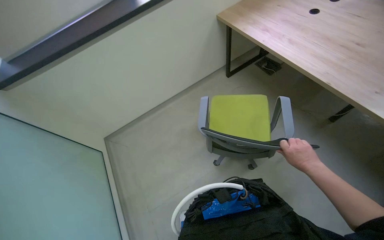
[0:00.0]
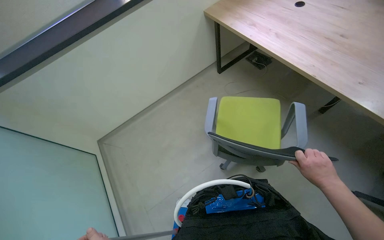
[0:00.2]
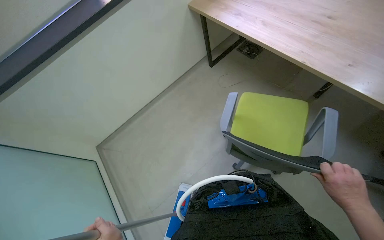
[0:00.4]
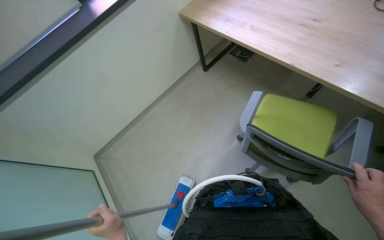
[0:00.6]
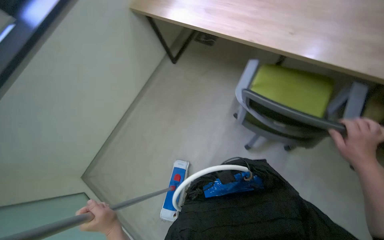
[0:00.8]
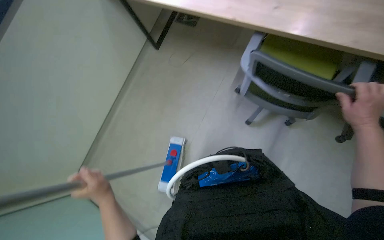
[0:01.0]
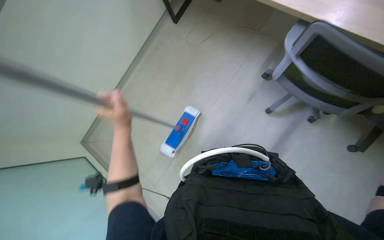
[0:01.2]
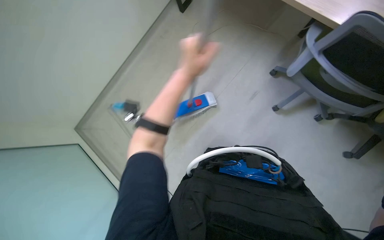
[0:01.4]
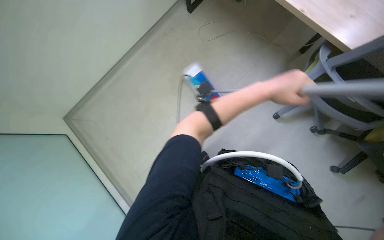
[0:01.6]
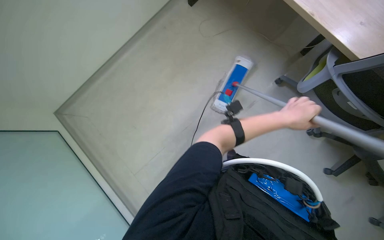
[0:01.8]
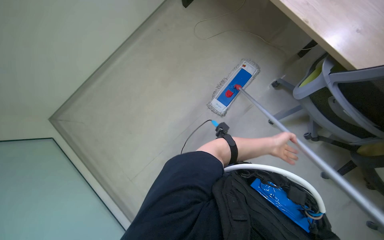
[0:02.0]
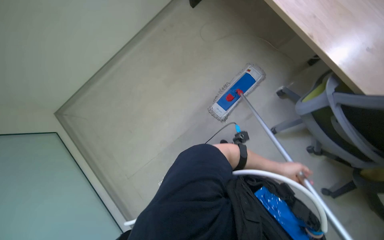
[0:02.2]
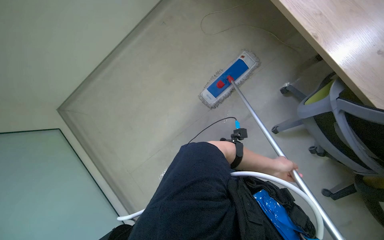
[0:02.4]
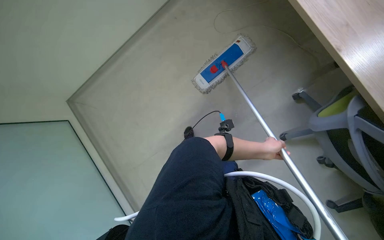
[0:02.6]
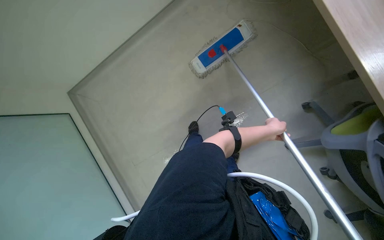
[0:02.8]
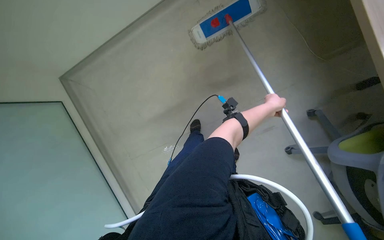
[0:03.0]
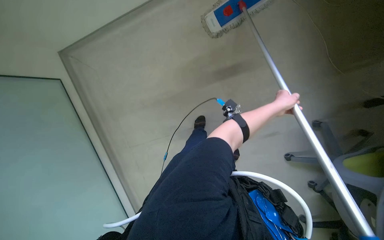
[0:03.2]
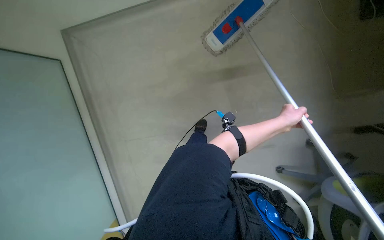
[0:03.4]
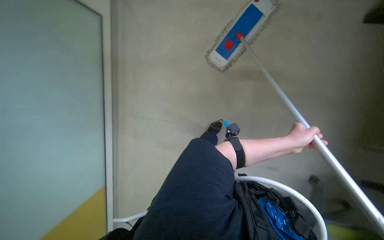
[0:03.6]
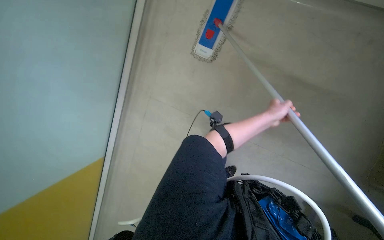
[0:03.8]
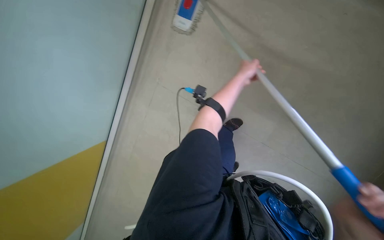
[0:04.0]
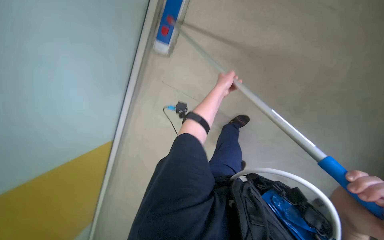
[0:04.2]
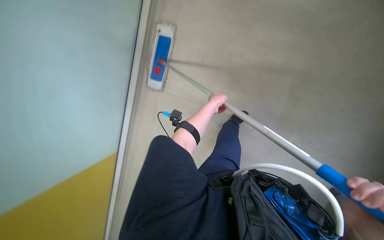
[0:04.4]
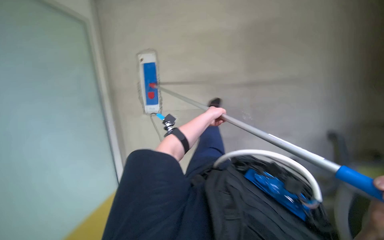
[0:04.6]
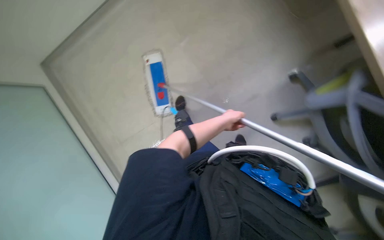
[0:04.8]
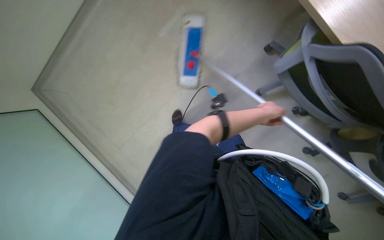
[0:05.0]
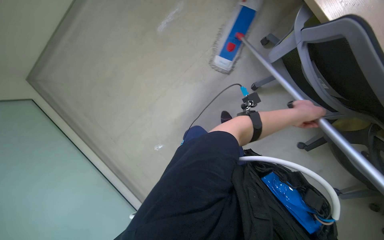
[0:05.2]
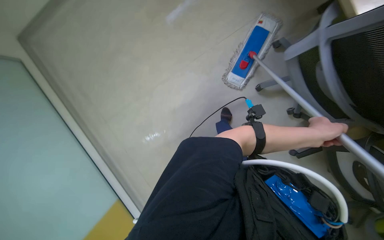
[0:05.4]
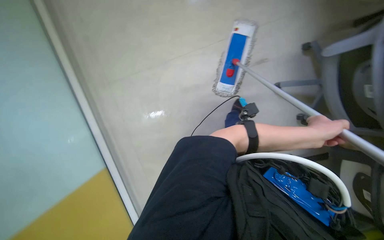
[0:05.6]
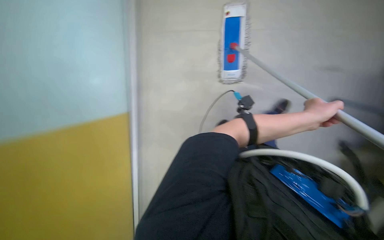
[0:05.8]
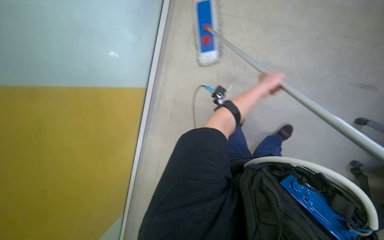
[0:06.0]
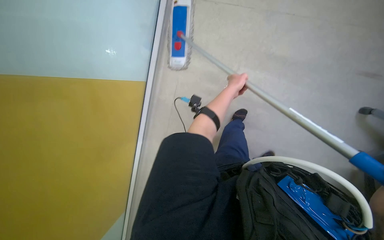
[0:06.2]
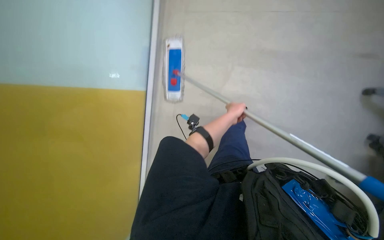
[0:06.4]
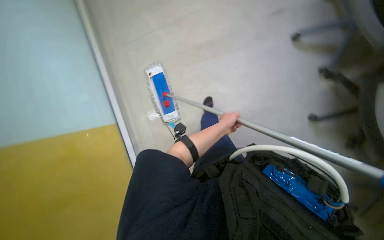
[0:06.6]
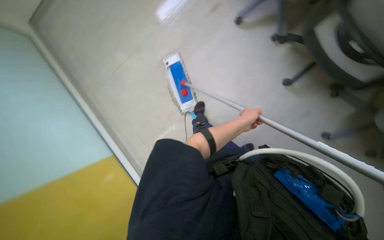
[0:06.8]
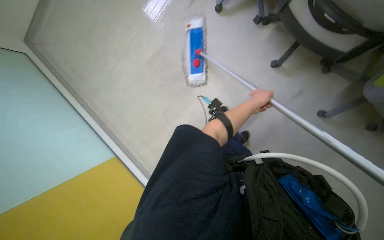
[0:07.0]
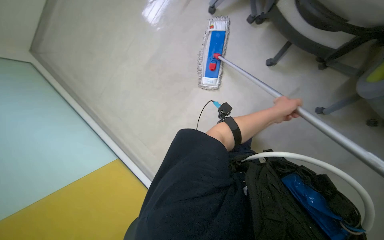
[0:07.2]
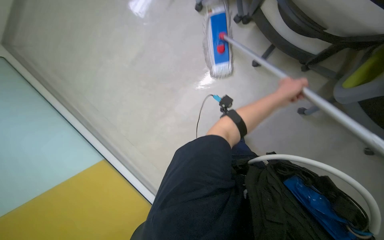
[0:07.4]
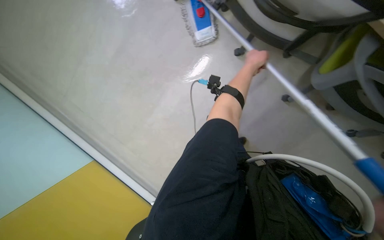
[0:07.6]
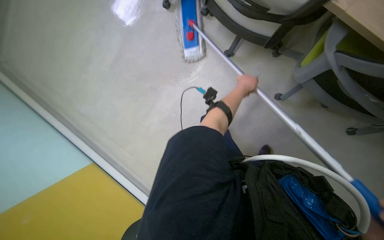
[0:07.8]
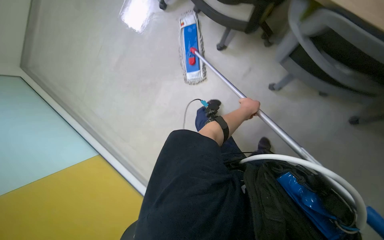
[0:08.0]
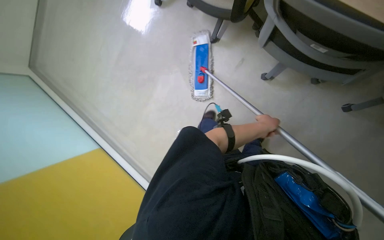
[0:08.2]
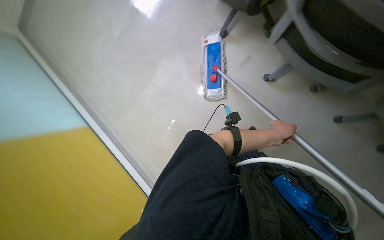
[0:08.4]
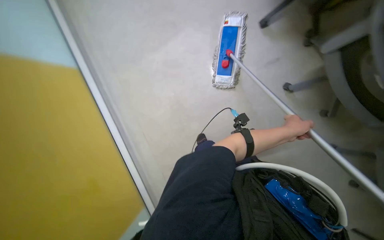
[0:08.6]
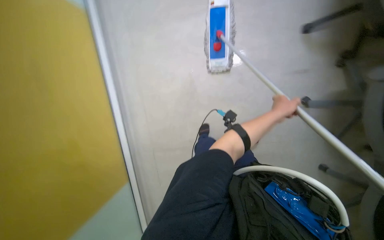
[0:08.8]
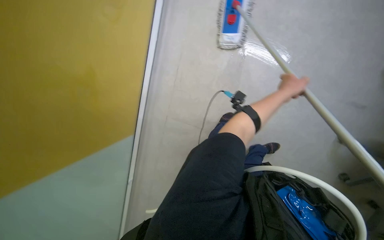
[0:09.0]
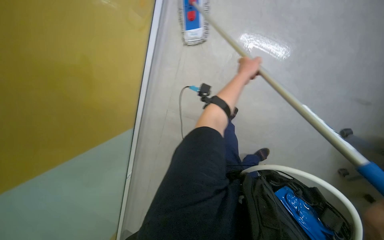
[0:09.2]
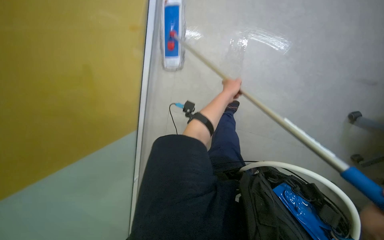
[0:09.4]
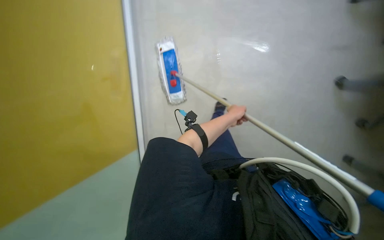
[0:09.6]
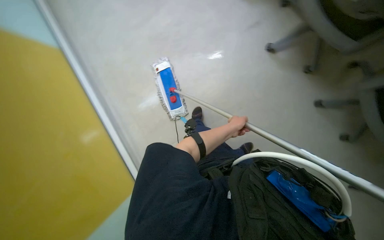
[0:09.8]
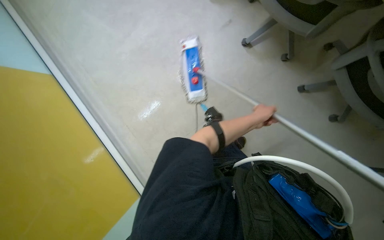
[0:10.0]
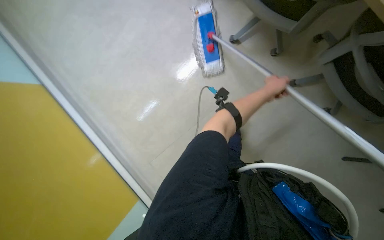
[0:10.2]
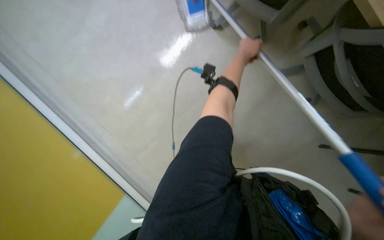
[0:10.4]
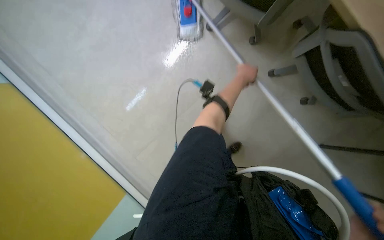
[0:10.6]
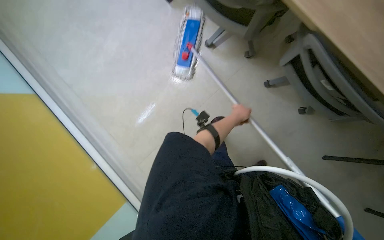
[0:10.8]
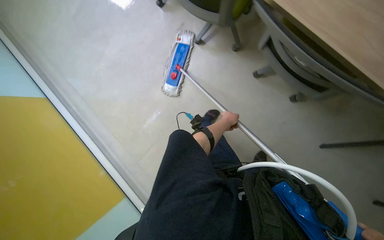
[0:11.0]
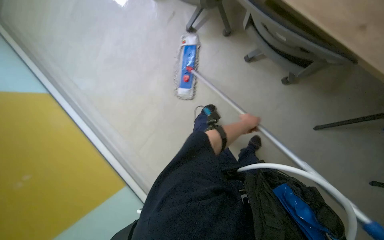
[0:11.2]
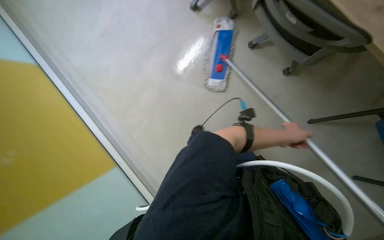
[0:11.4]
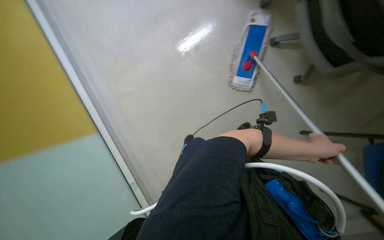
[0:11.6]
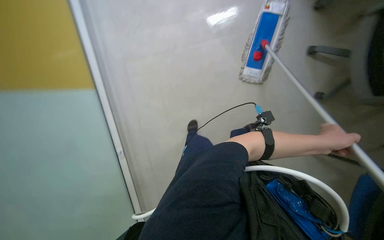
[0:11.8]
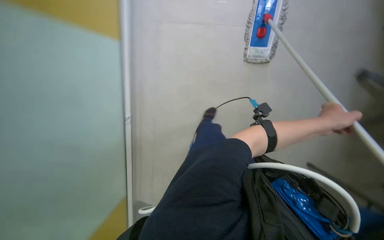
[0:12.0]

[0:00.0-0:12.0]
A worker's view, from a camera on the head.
Job: mopping floor.
The whole recording: Mopping office floor. The worker mops the office floor around the tables and chairs.
0:00.0 to 0:01.6: The camera pitches downward, by roughly 20 degrees.
0:01.6 to 0:03.0: The left hand shifts about 15 cm farther from the camera, and travels down the picture and back again, roughly 20 cm each way.
0:03.0 to 0:04.4: The view tilts approximately 20 degrees upward.
0:04.4 to 0:06.0: The camera sweeps to the left, by approximately 20 degrees. The scene rotates counterclockwise by some 35 degrees.
0:06.0 to 0:07.6: The head rotates some 20 degrees to the right.
0:07.6 to 0:09.0: The view tips downward by roughly 10 degrees. The left hand shifts about 25 cm down the picture.
0:09.0 to 0:10.4: The camera is carried roughly 40 cm.
0:10.4 to 0:12.0: The wearer looks roughly 15 degrees further downward. The left hand travels to the right, down the picture and nearer to the camera by about 30 cm.

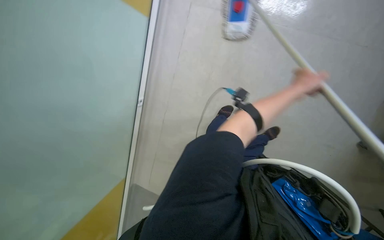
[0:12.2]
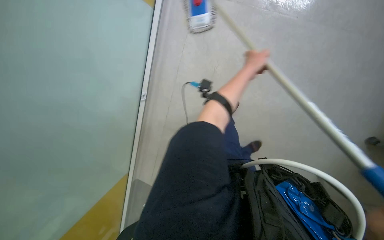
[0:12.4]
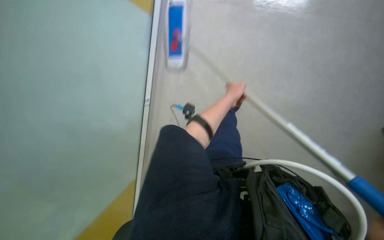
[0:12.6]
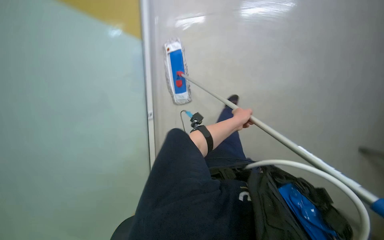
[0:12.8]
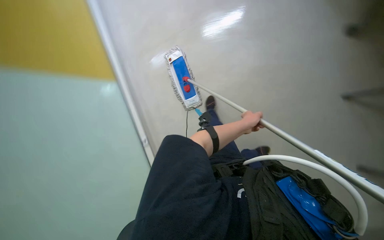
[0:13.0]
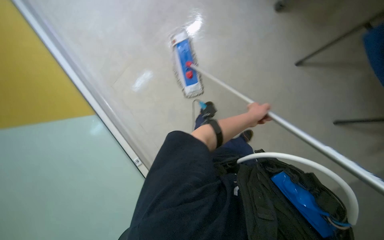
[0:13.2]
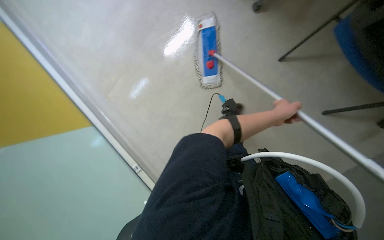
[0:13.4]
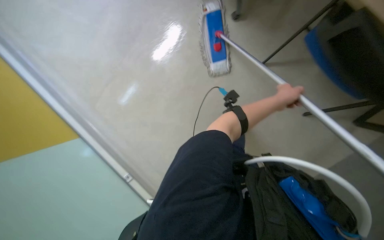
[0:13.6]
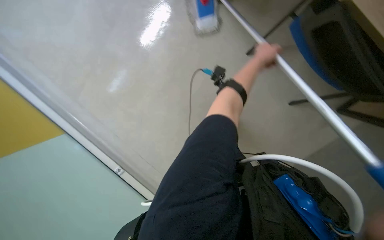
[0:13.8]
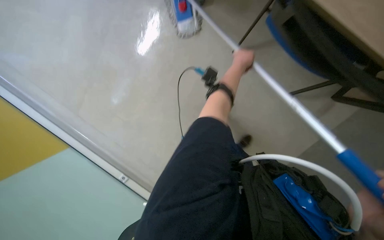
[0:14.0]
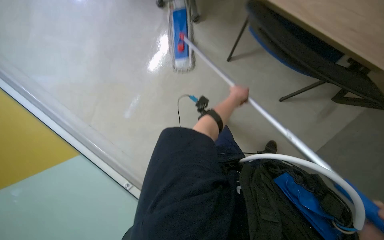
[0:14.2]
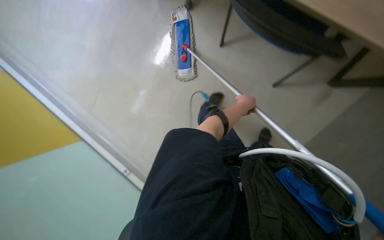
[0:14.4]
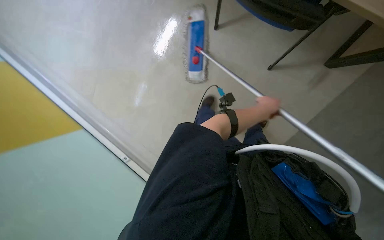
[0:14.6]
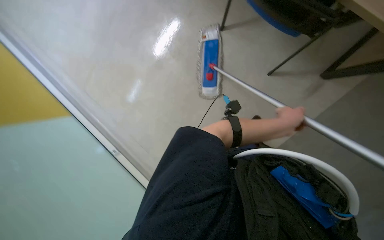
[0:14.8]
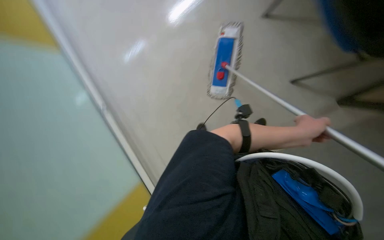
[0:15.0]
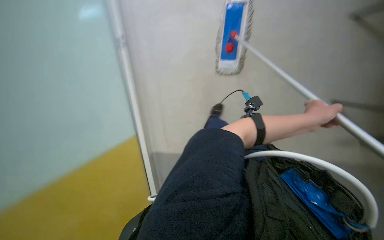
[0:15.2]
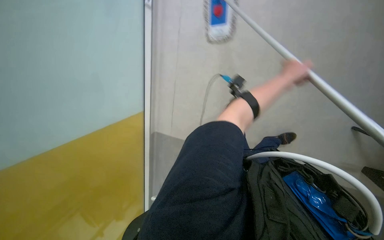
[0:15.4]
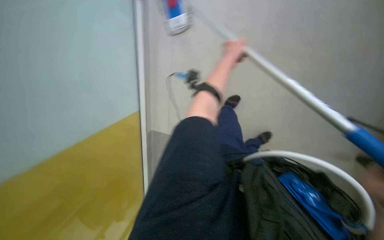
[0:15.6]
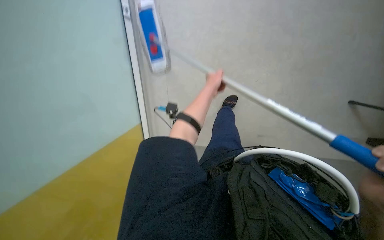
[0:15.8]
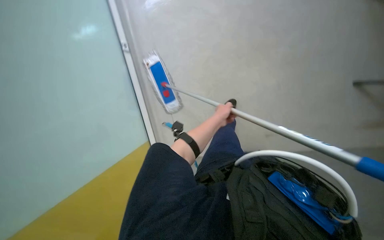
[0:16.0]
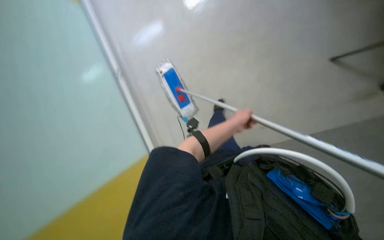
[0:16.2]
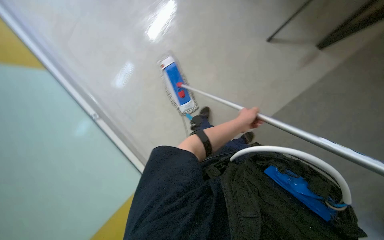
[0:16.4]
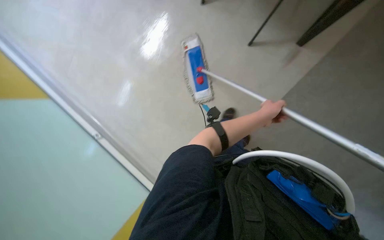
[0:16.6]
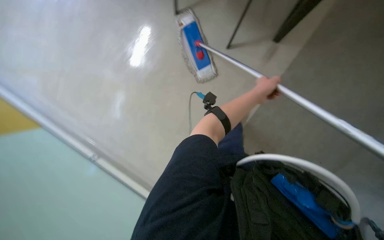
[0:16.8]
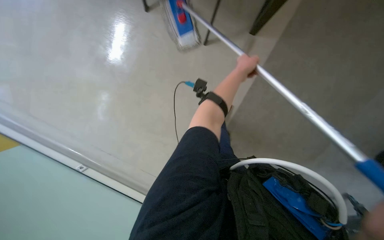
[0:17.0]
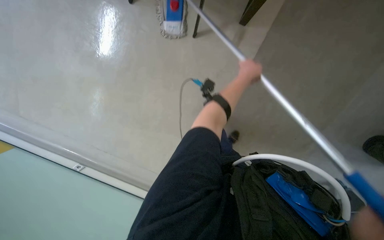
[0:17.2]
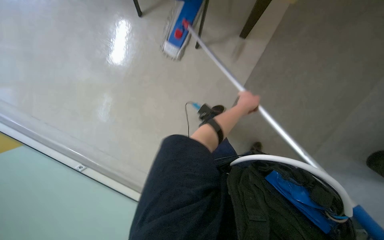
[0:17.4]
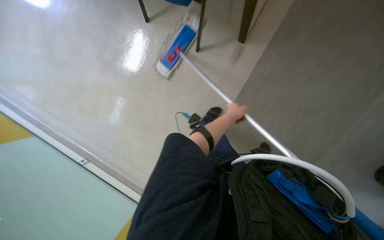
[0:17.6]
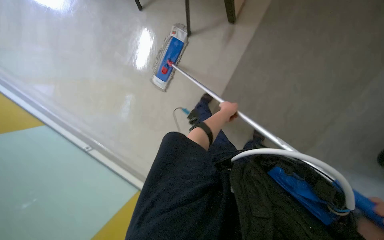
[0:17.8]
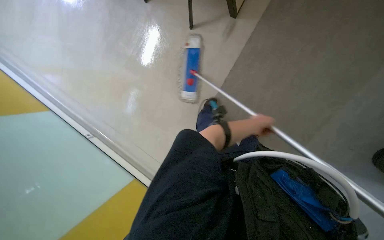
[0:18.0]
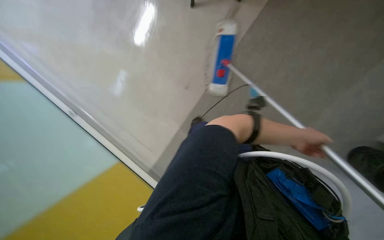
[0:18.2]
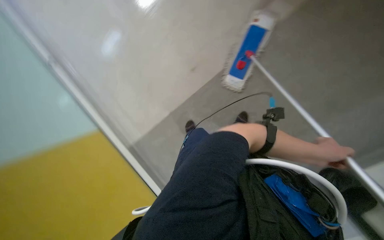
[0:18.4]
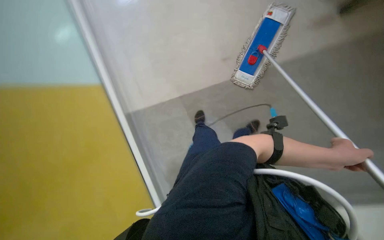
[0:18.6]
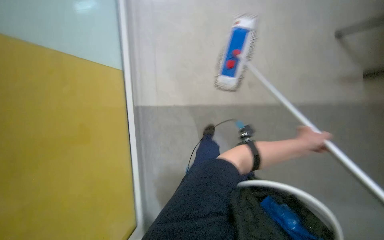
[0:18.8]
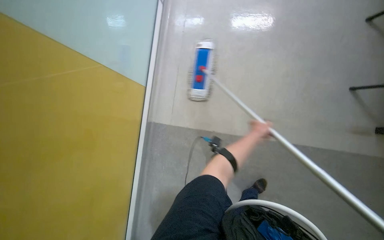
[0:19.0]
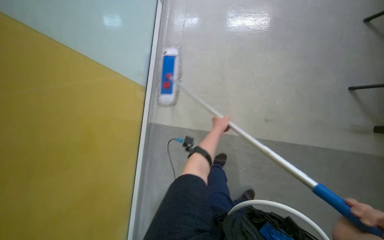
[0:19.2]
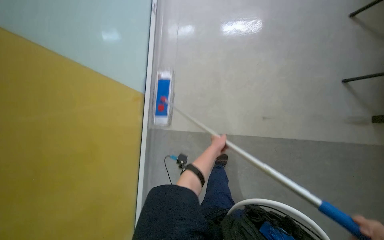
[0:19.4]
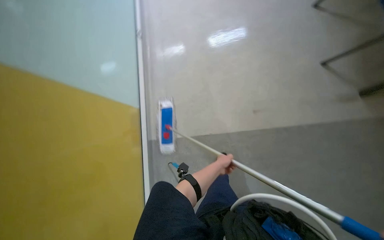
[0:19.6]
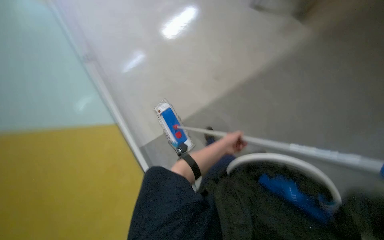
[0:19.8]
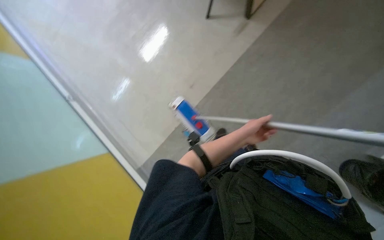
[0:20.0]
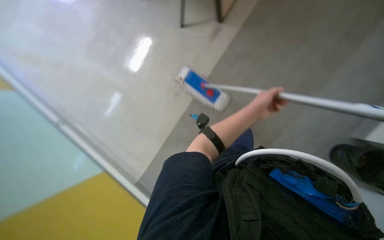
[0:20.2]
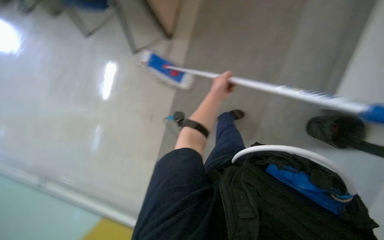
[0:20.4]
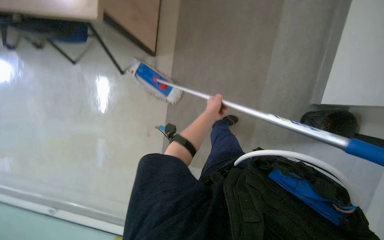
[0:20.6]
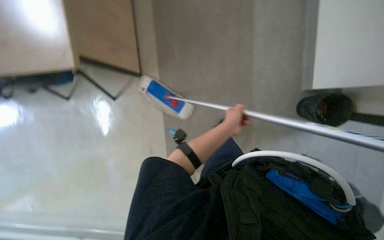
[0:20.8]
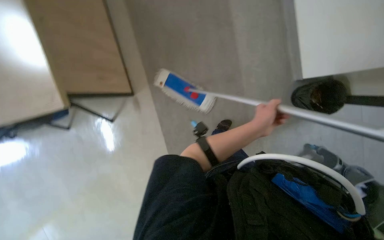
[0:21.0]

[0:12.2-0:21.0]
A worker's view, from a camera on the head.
Job: mopping floor.
The whole recording: Mopping office floor. The worker mops the office floor around the tables and chairs.
0:13.6 to 0:15.2: The camera travels some 50 cm.
0:15.2 to 0:16.6: The camera is aimed about 20 degrees further to the left. The view tips upward by approximately 15 degrees. The left hand goes approximately 15 cm farther from the camera and to the left.
0:16.6 to 0:18.0: The left hand shifts about 20 cm farther from the camera, and travels up the picture and back again, roughly 10 cm each way.
0:19.6 to 0:21.0: The left hand goes some 20 cm nearer to the camera and up the picture.
